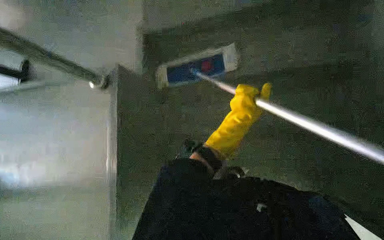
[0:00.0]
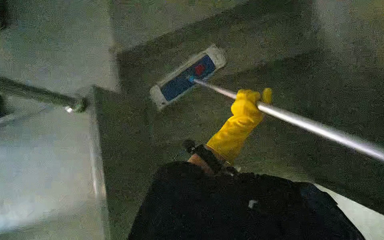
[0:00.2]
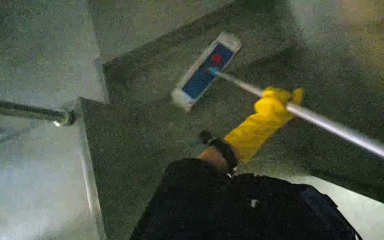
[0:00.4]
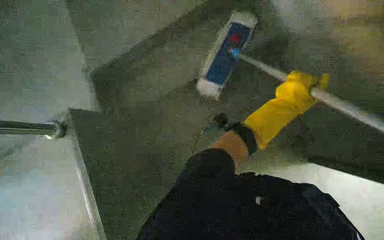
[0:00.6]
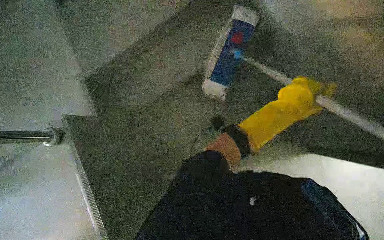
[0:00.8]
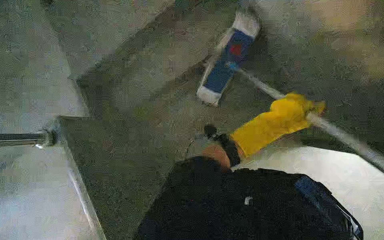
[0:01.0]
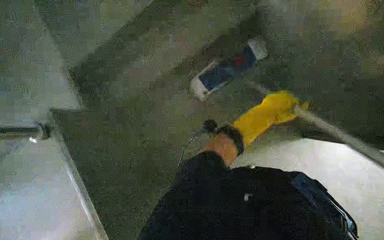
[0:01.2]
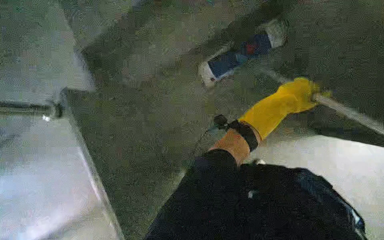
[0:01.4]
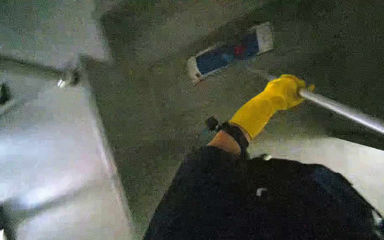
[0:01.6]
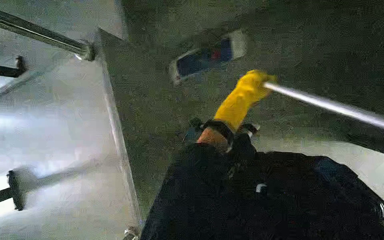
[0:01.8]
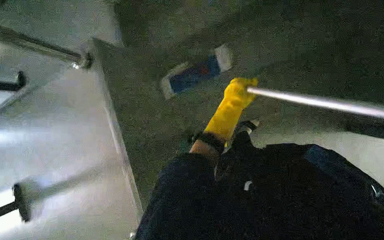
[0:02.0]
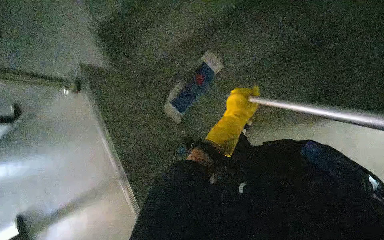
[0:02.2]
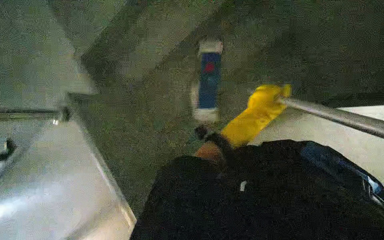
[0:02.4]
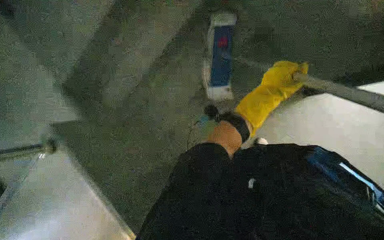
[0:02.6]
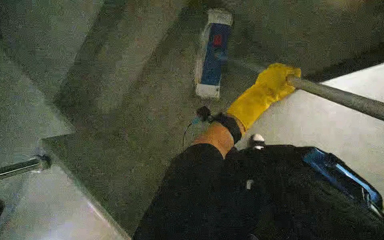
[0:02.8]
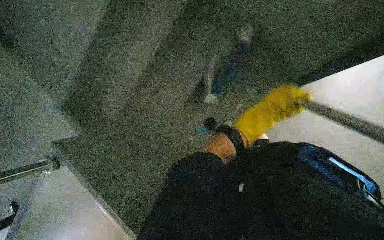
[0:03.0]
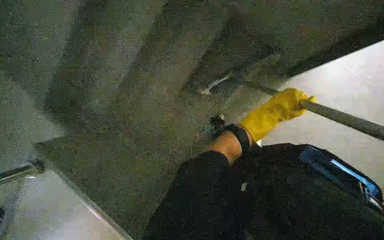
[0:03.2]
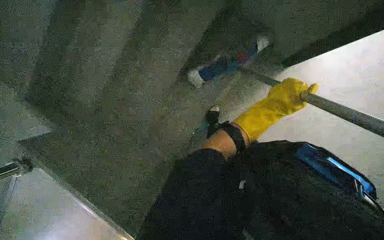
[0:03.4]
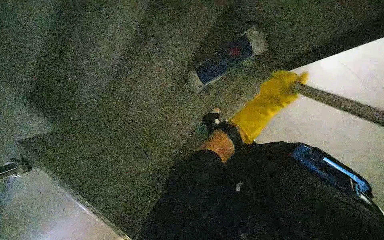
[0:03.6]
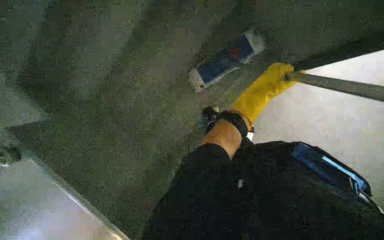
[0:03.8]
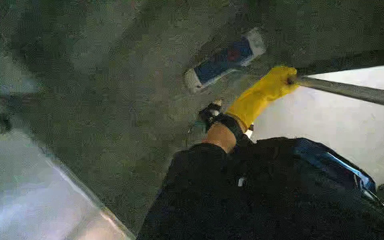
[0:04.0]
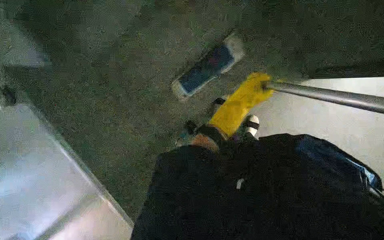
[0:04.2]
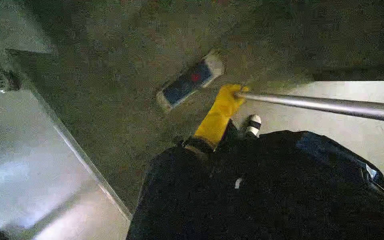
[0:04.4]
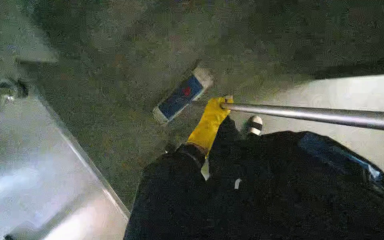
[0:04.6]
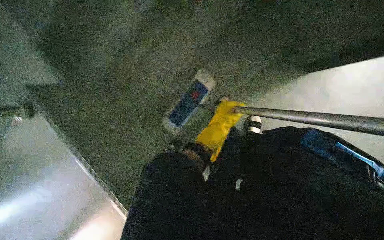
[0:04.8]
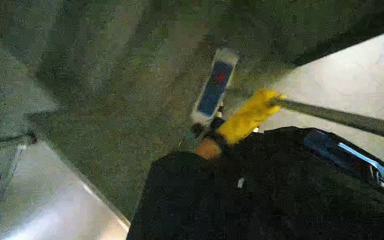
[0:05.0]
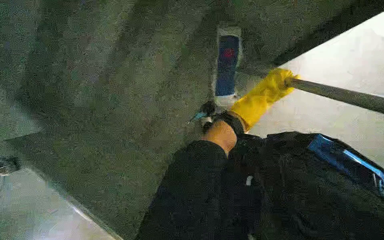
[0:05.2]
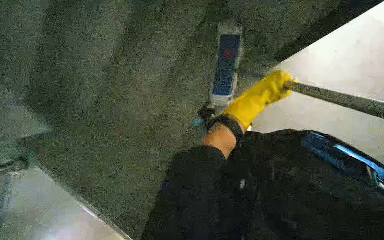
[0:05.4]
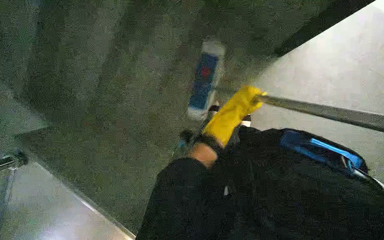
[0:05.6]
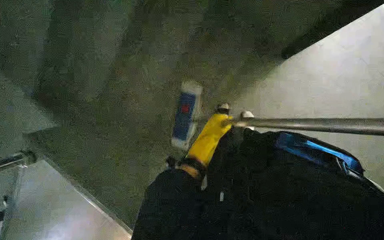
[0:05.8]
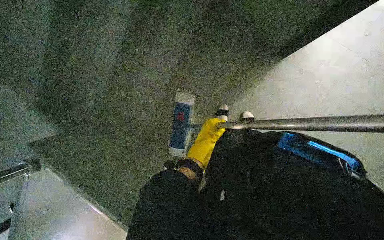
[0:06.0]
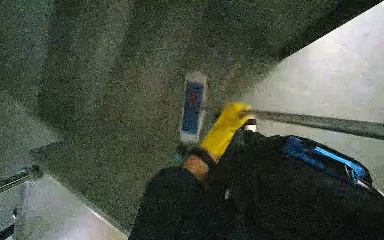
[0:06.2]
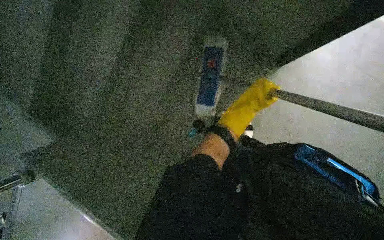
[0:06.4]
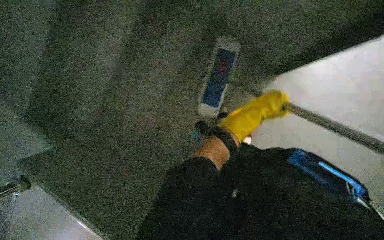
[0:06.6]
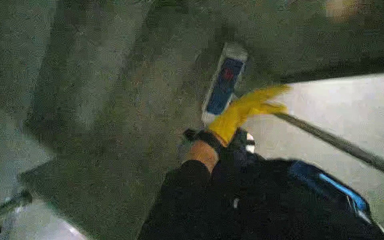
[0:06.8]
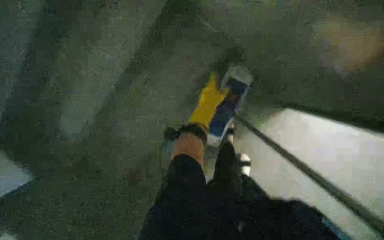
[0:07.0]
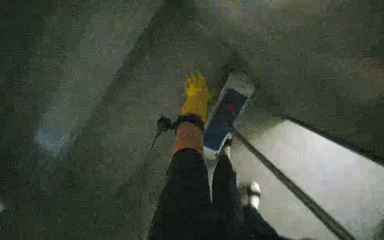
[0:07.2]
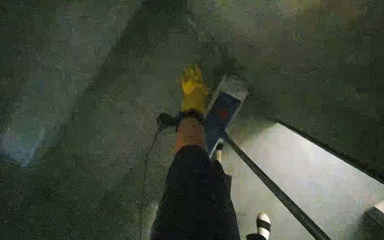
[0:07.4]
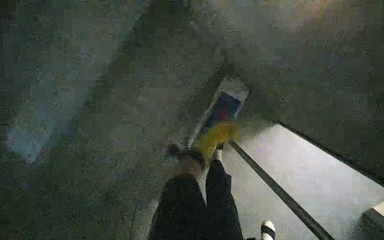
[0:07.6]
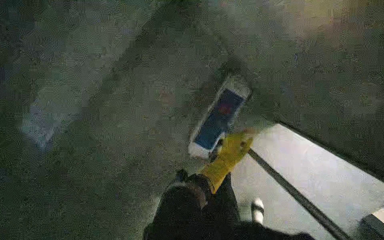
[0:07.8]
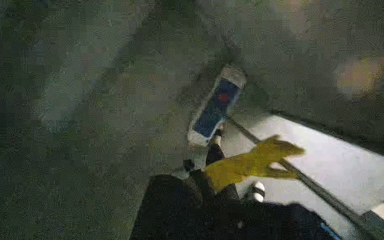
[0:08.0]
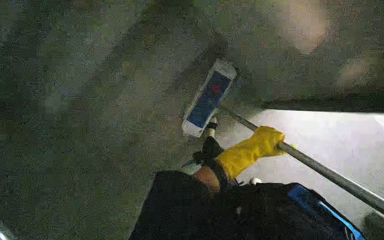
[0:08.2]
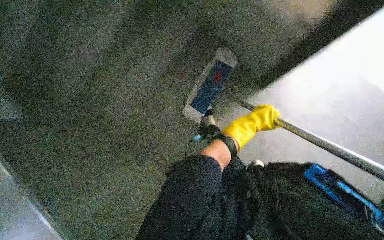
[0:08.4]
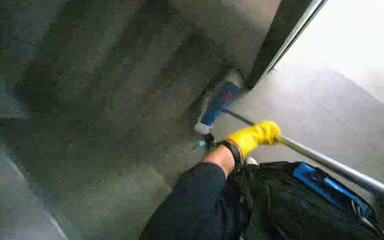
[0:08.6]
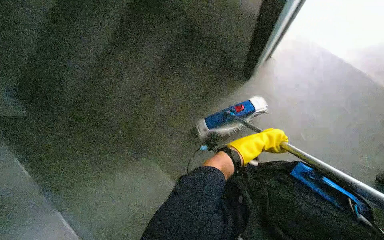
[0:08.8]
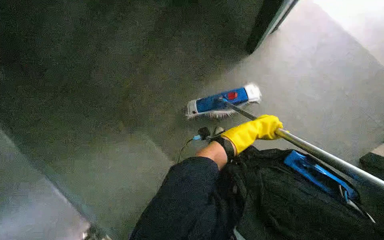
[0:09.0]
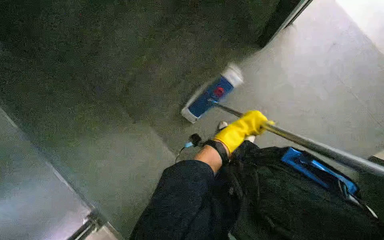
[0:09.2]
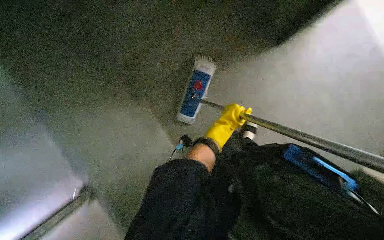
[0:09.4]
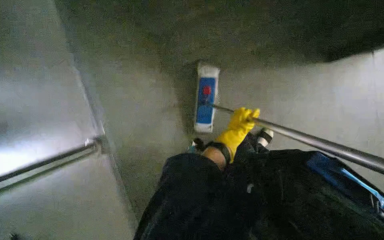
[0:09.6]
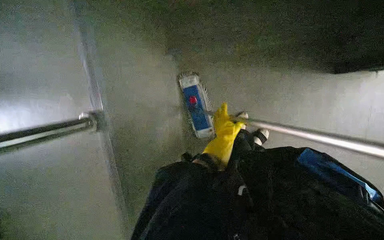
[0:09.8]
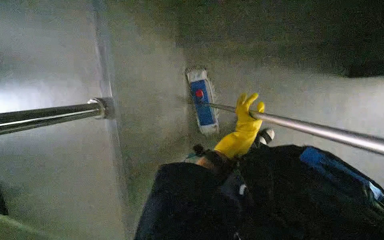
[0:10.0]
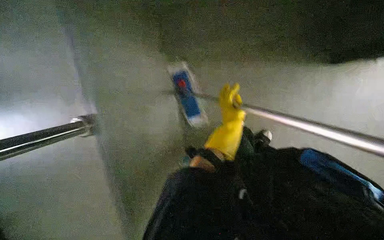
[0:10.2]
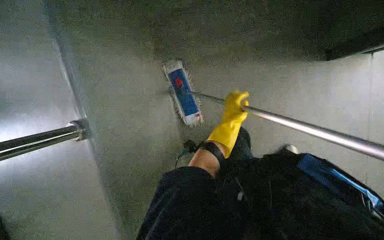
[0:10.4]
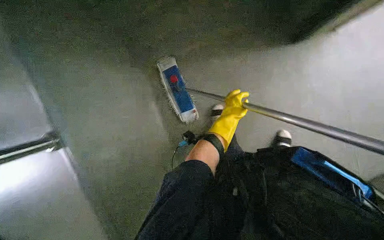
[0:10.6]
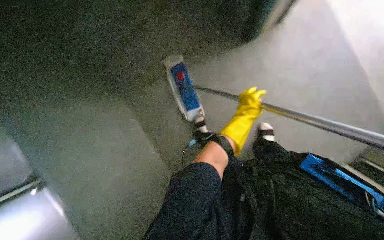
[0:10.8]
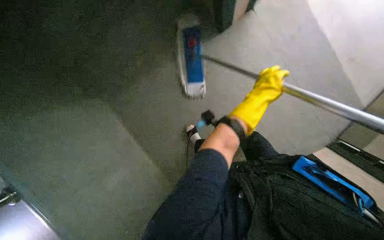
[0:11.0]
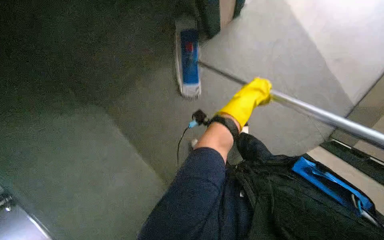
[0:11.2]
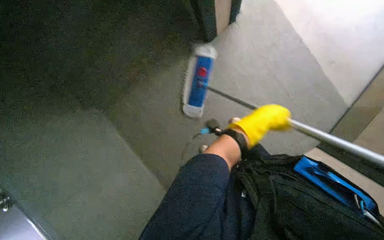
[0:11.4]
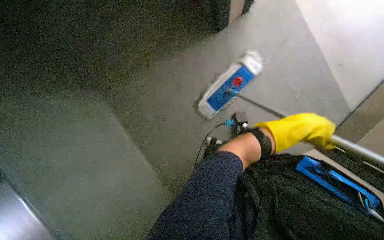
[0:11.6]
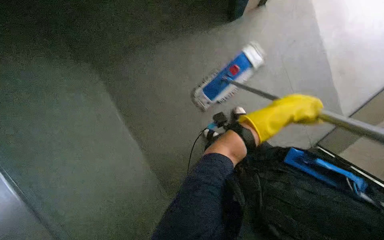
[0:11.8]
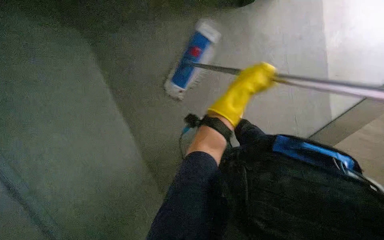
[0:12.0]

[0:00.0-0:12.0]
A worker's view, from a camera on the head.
Job: mopping floor.
The whole recording: Mopping hallway and stairs. The worker mops the floor in the hallway and down the stairs.
0:01.6 to 0:03.0: The view swings about 15 degrees to the left.
0:03.0 to 0:04.4: The camera sweeps to the right, by about 15 degrees. The left hand shifts some 10 cm farther from the camera.
0:04.4 to 0:06.0: The left hand is displaced down the picture by approximately 10 cm, and travels to the right and back again, some 15 cm each way.

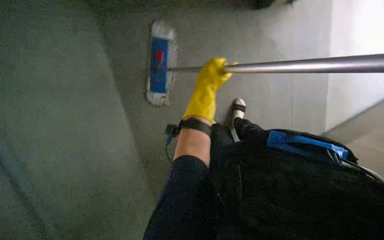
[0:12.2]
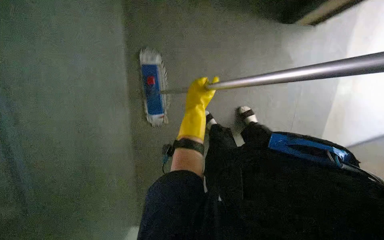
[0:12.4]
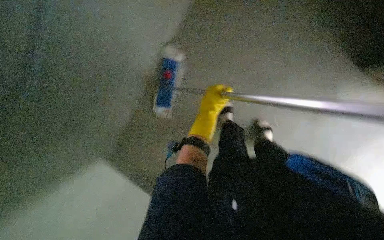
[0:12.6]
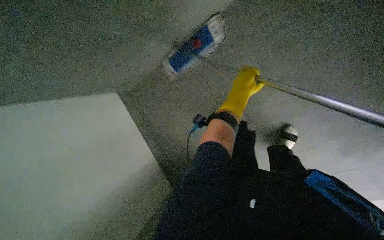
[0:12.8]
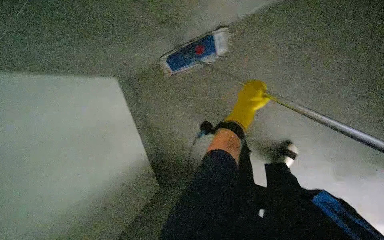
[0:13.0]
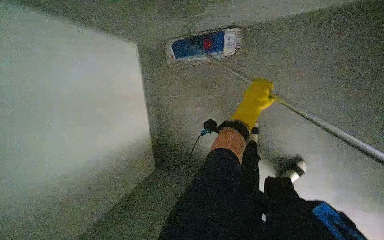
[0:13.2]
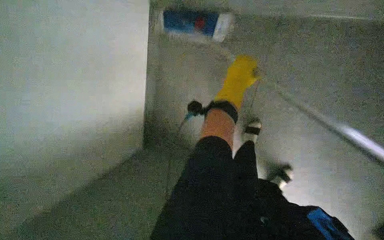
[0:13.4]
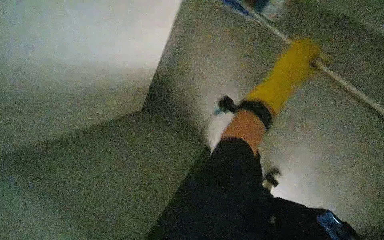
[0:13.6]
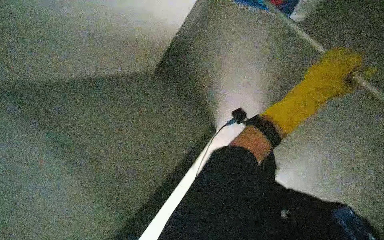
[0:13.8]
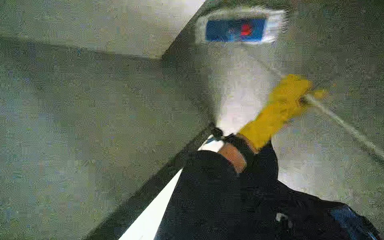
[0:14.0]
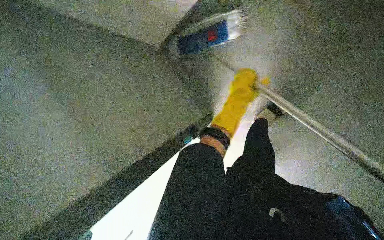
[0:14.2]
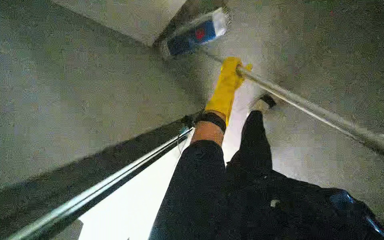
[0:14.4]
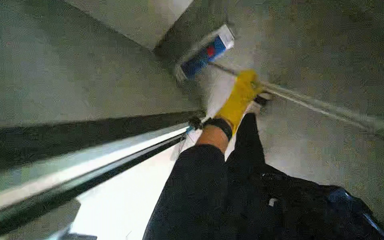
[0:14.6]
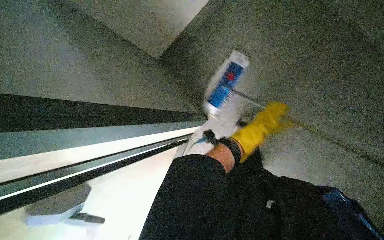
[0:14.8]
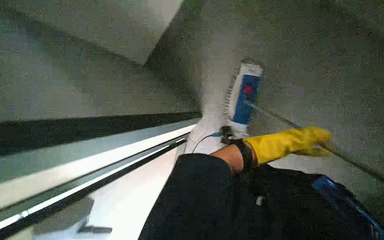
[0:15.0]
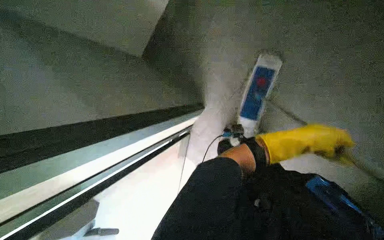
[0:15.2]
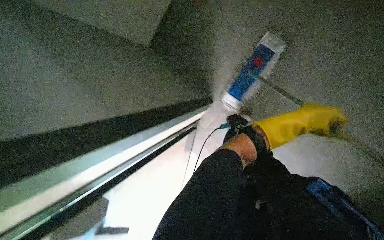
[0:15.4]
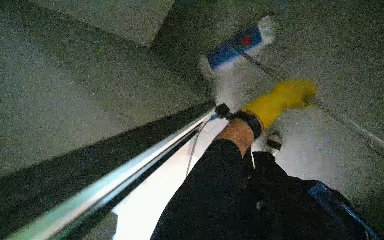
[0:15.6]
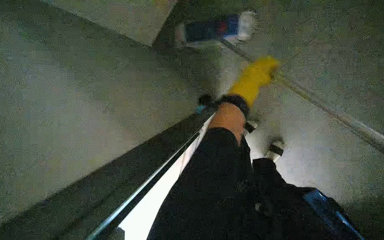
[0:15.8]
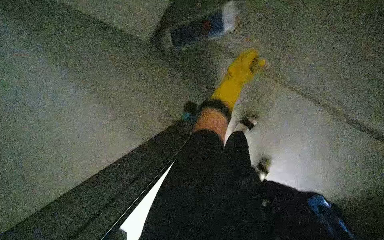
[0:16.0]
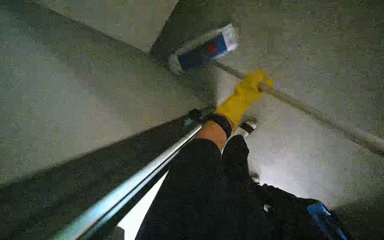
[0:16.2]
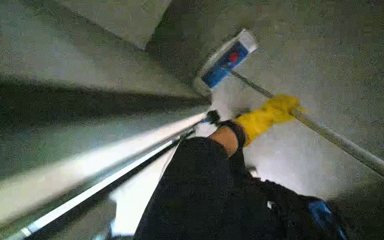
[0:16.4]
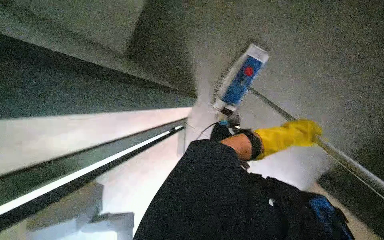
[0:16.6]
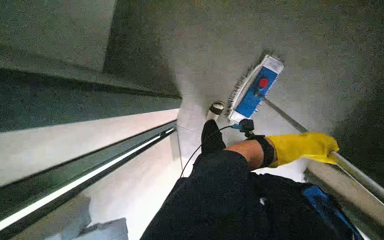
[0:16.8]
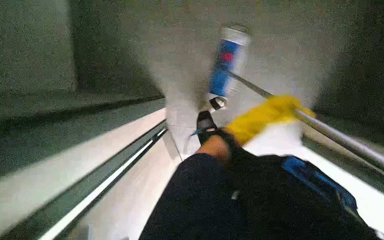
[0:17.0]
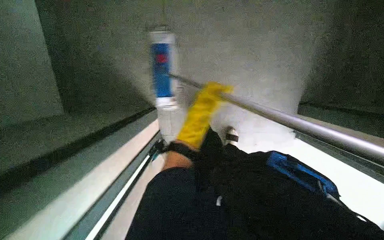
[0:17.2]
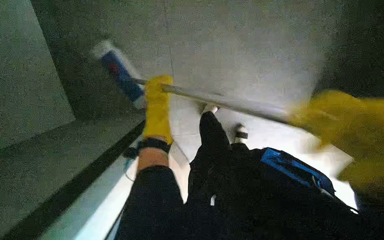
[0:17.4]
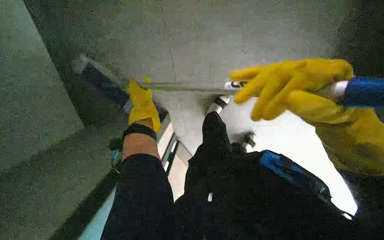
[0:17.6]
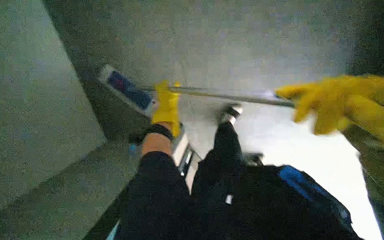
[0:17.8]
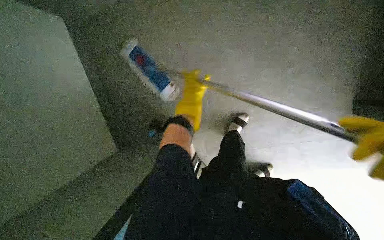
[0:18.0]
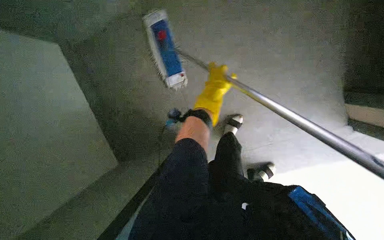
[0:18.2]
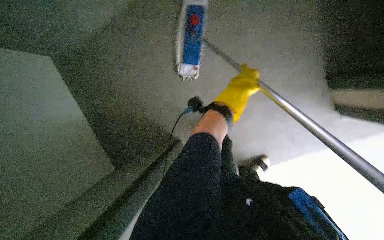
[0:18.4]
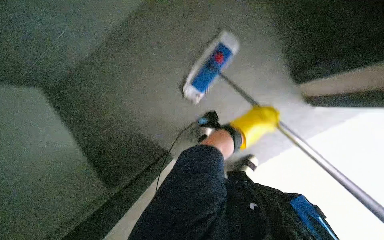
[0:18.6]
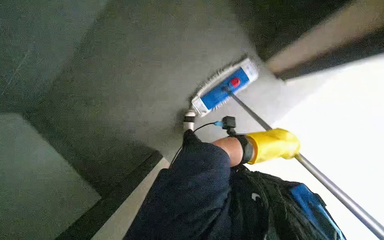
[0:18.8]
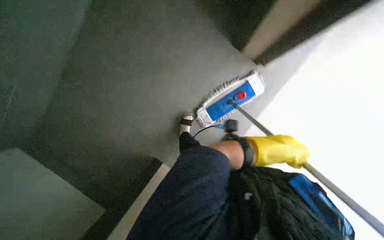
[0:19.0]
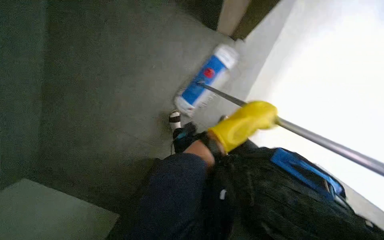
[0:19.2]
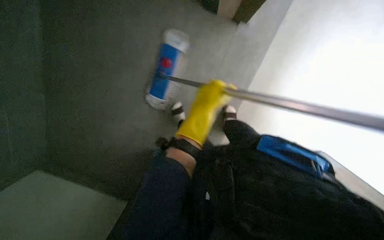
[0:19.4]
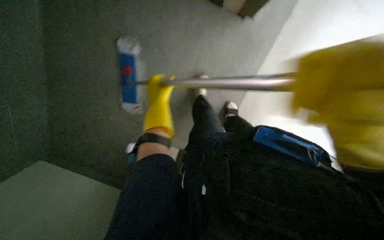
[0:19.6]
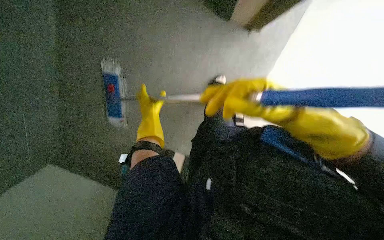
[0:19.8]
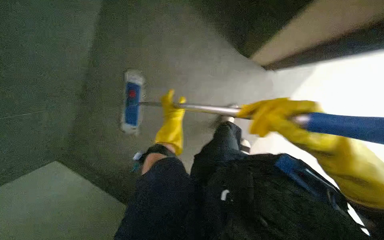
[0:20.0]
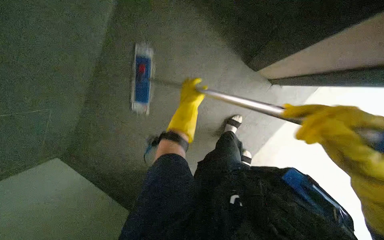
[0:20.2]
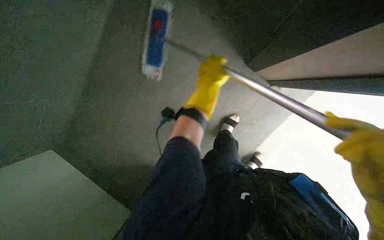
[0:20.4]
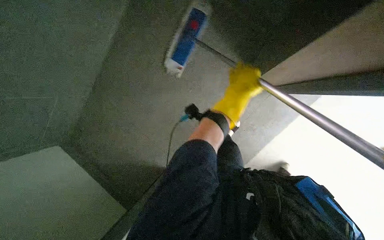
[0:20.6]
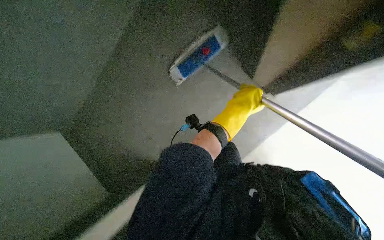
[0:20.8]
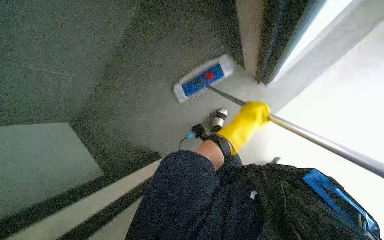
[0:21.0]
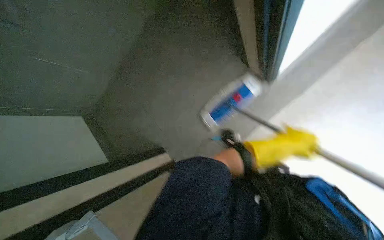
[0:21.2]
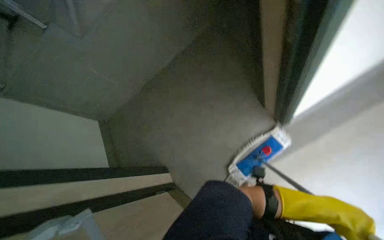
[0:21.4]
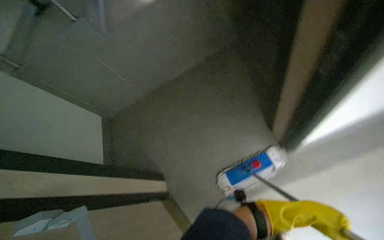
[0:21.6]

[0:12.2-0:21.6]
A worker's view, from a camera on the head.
Job: mopping floor.
The whole recording: Mopping hallway and stairs. The worker mops the floor in the hallway and down the stairs.
0:12.2 to 0:13.8: The view tilts some 20 degrees upward.
0:15.4 to 0:17.0: The left hand goes left and right, approximately 30 cm each way, reversing 2 times.
